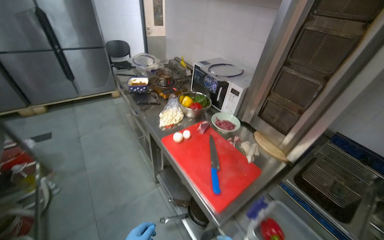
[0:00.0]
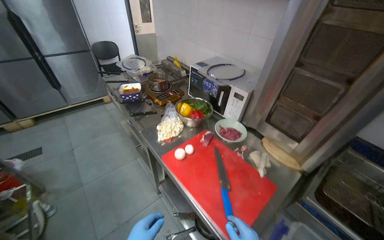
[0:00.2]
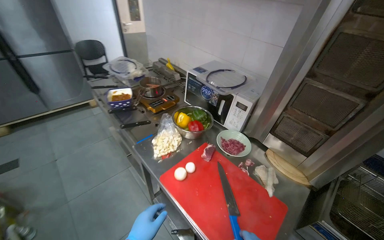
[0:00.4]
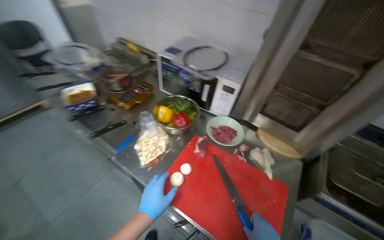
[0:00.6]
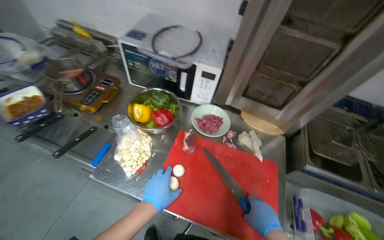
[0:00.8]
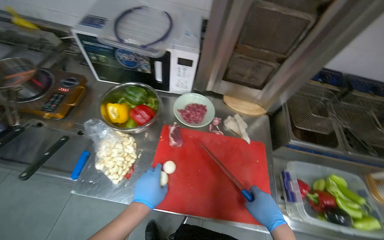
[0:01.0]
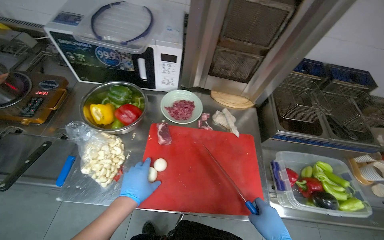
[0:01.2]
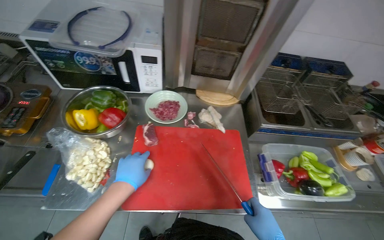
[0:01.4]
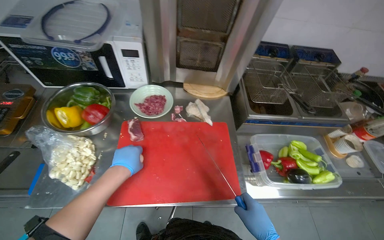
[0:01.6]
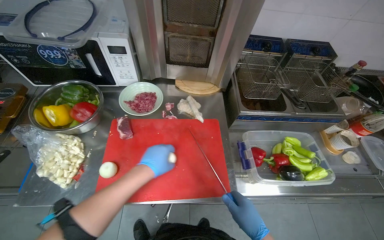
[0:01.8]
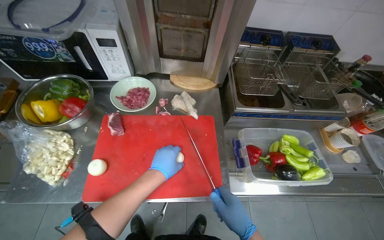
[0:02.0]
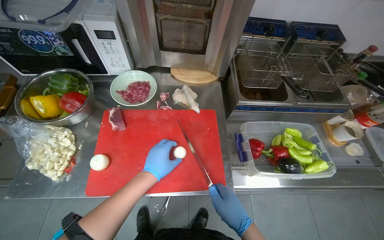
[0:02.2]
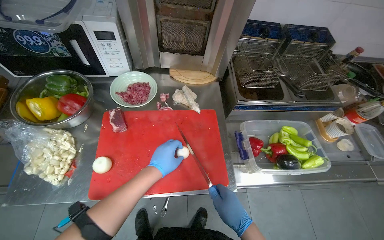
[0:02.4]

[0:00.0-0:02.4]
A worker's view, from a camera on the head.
Job: preparing food.
The whole recording: Stirring meal. The worker stirs the meal.
0:00.0 to 0:01.2: The camera is carried some 50 cm. The head rotates some 50 degrees to the right. The wearer looks roughly 25 degrees further downward.

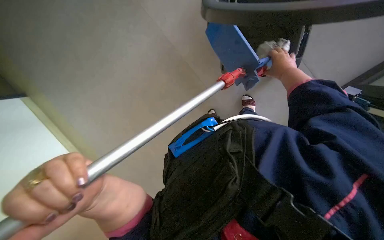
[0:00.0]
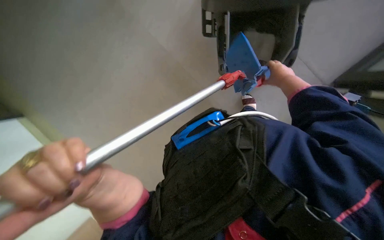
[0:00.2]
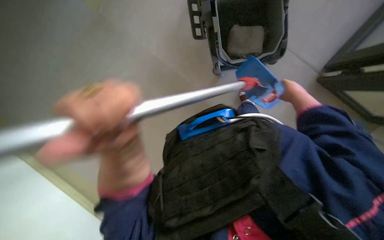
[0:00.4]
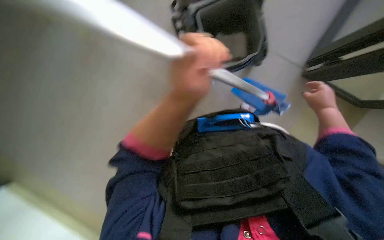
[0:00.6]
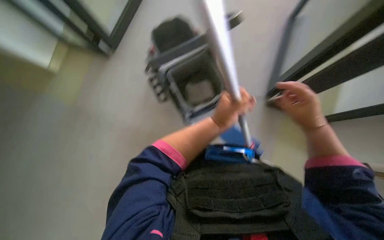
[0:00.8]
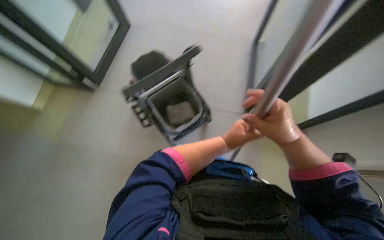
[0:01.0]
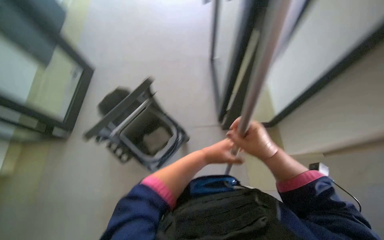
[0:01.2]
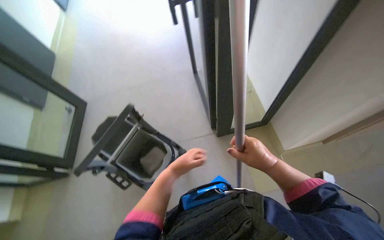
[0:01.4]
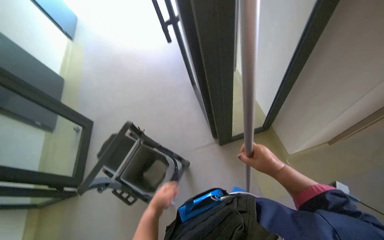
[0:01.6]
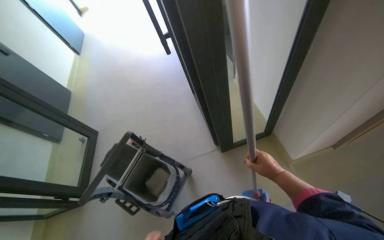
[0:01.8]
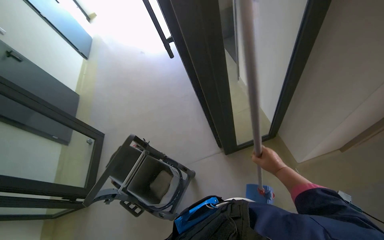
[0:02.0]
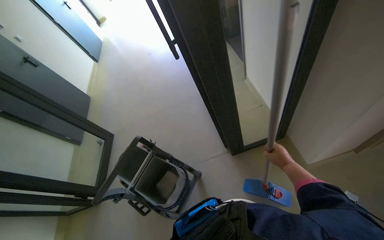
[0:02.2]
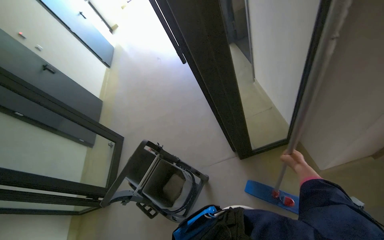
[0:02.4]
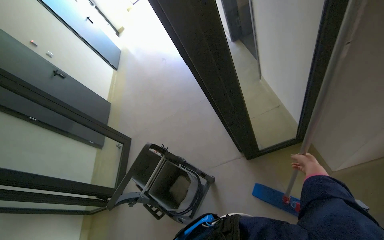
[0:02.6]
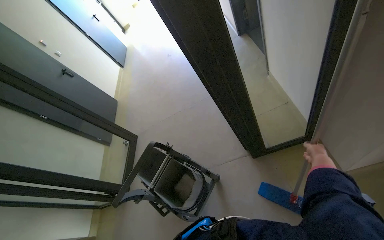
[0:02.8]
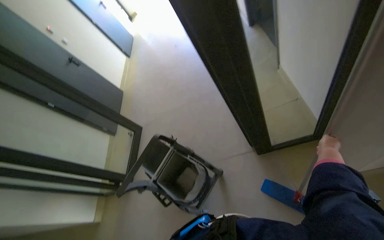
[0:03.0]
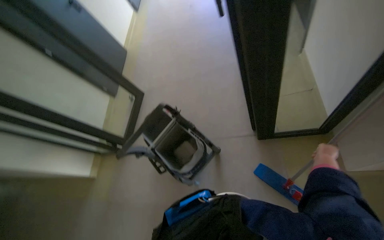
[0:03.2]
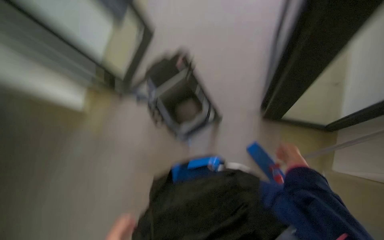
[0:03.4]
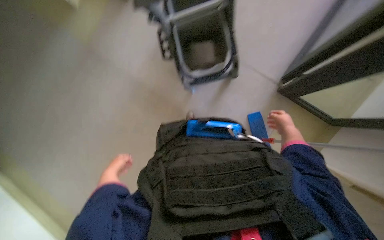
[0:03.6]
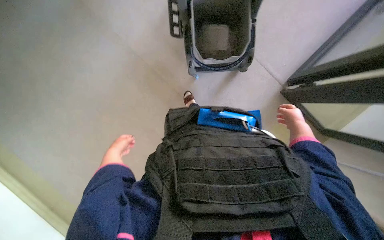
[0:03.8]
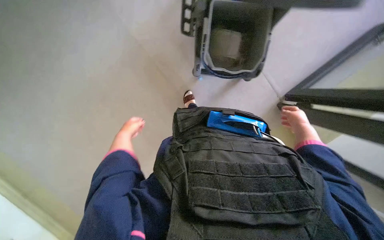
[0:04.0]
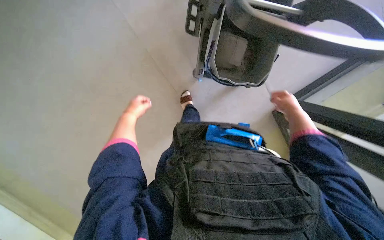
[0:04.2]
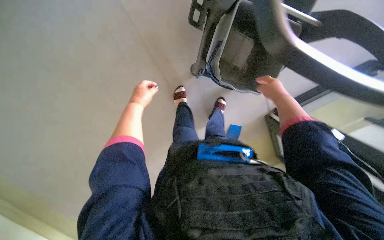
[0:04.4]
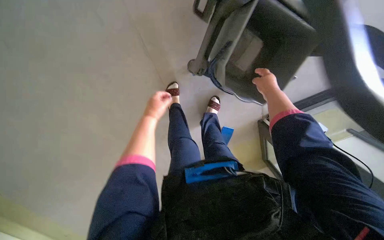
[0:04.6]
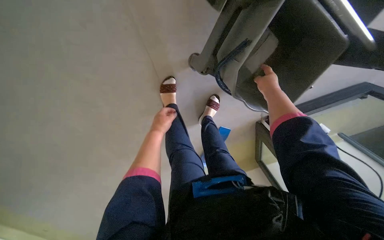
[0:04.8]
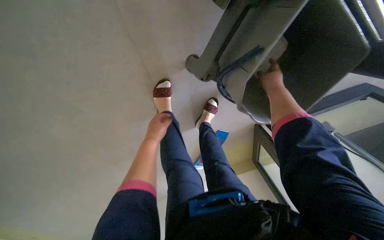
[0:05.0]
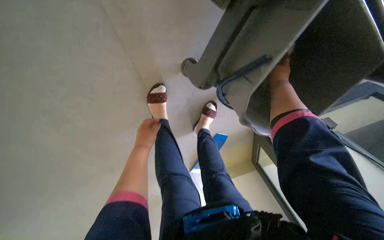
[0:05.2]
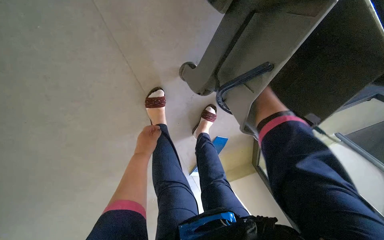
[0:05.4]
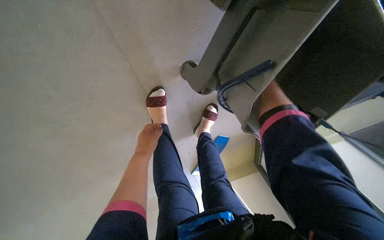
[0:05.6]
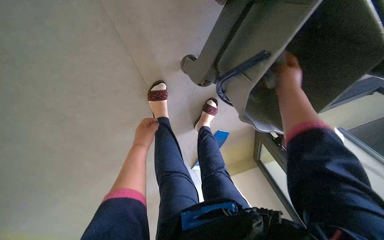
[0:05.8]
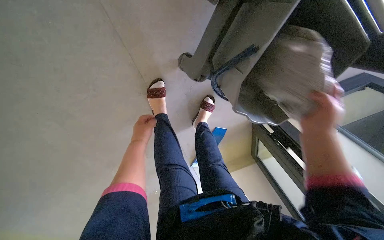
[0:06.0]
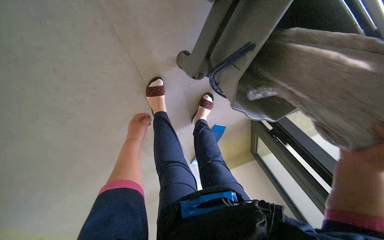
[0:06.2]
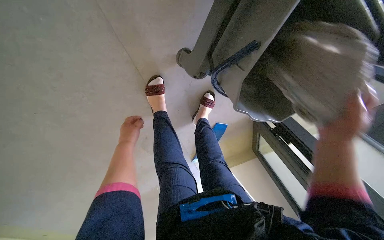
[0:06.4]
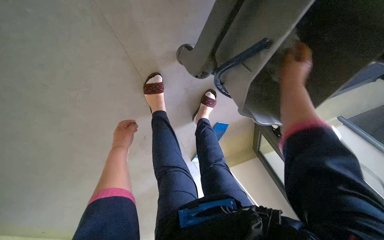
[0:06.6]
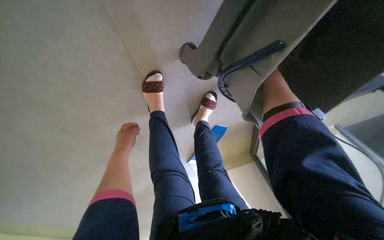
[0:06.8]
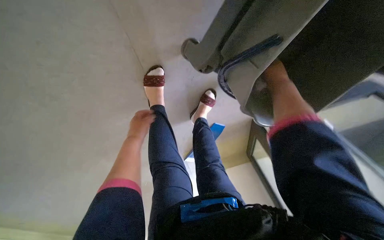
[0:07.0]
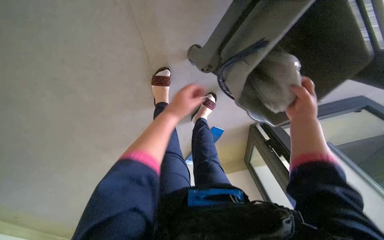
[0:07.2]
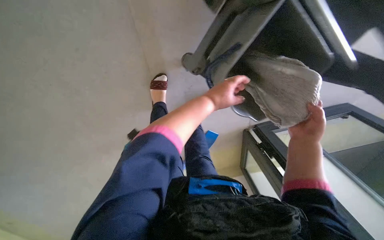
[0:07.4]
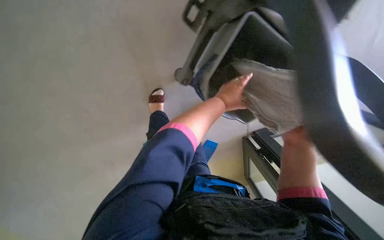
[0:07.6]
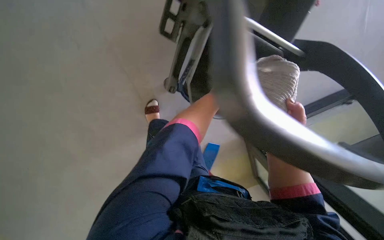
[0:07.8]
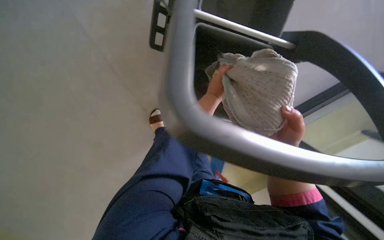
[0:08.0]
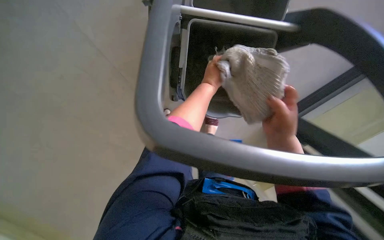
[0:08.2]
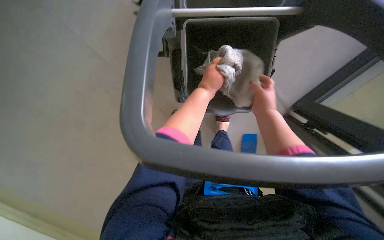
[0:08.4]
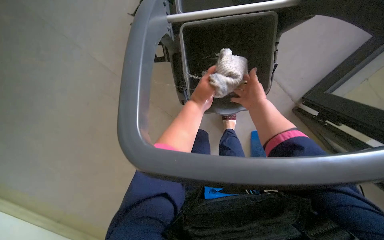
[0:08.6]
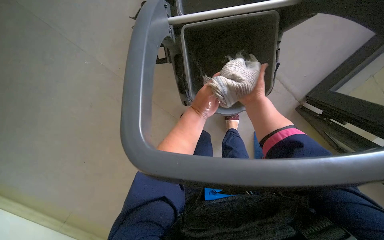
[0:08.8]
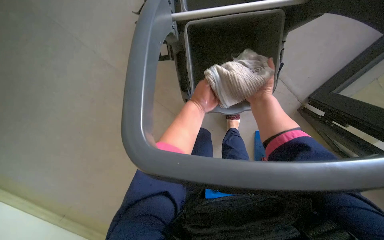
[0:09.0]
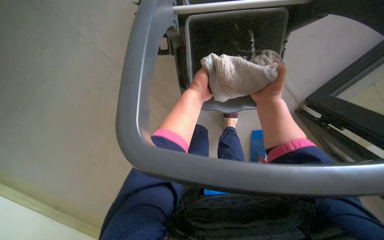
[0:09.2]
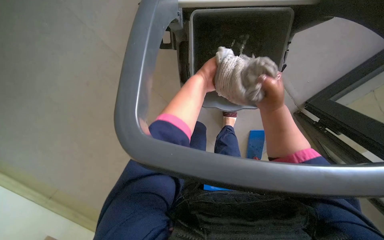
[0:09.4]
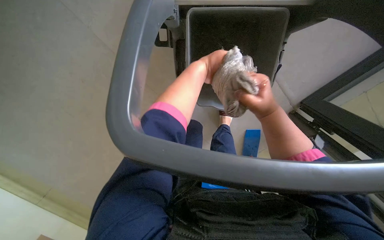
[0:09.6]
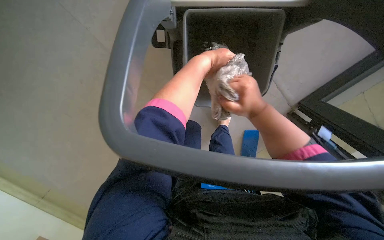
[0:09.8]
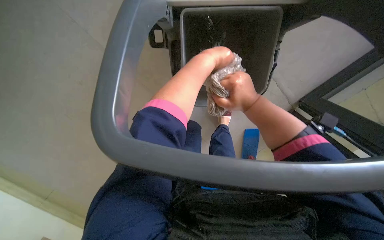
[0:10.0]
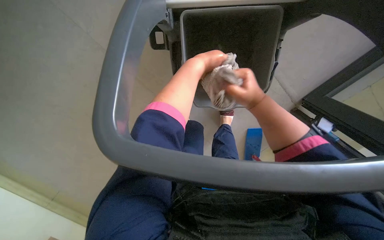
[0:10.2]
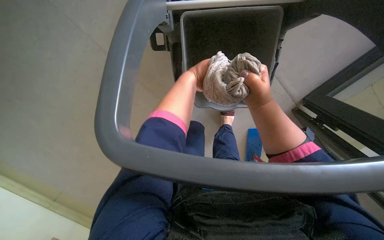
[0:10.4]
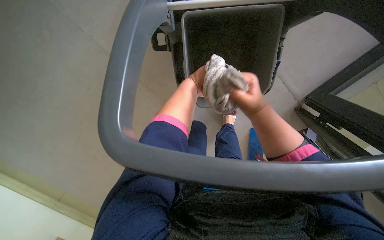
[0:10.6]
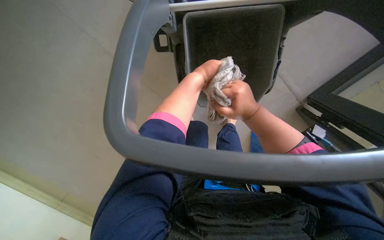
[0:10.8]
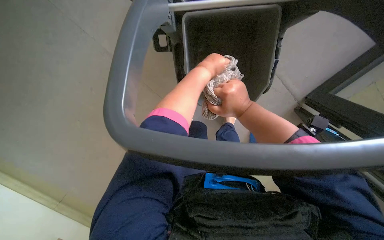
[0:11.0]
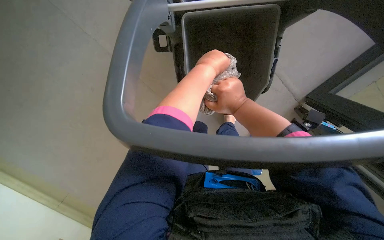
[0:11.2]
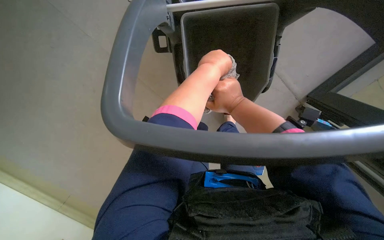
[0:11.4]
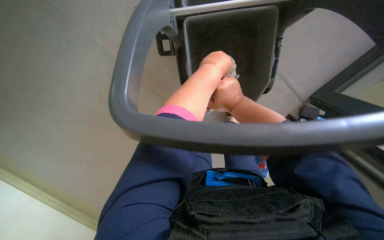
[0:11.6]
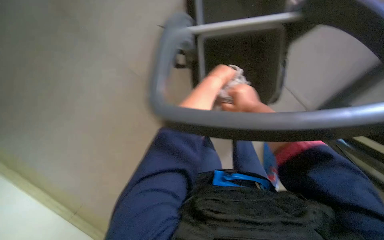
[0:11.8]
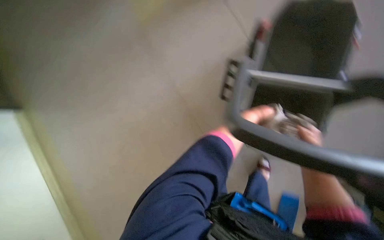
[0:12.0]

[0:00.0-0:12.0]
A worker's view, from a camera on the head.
Job: preparing cleaning supplies.
The whole recording: Preparing mop for cleaning. The worker detaches and wrings the mop head, then attaches a new one to the handle.
0:00.0 to 0:01.6: The camera pitches upward, by roughly 15 degrees.
0:01.6 to 0:03.0: The camera is aimed roughly 15 degrees further to the left. The right hand is displaced to the right, farther from the camera and up the picture by roughly 30 cm.
0:03.0 to 0:04.4: The view tips downward by approximately 55 degrees. The scene turns about 65 degrees clockwise in the picture.
0:06.0 to 0:07.6: The view tips upward by about 15 degrees. The left hand heads to the right, covering some 30 cm; the right hand swings up and down the picture, some 30 cm each way, with 2 reversals.
0:07.6 to 0:09.0: The right hand is displaced up the picture and to the left by some 10 cm.
0:09.0 to 0:10.4: The right hand travels nearer to the camera by approximately 10 cm.
0:10.4 to 0:12.0: The right hand goes roughly 30 cm to the right, farther from the camera and down the picture, while the left hand travels to the right and down the picture by about 20 cm.

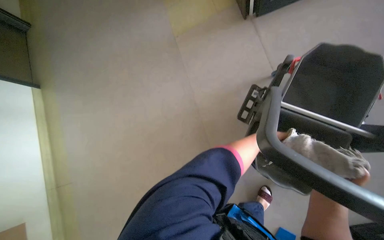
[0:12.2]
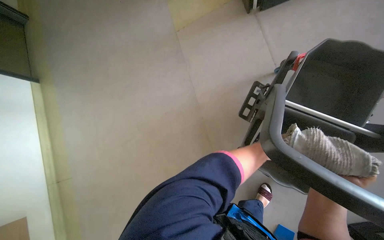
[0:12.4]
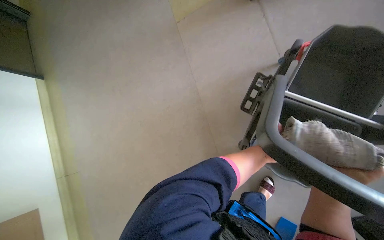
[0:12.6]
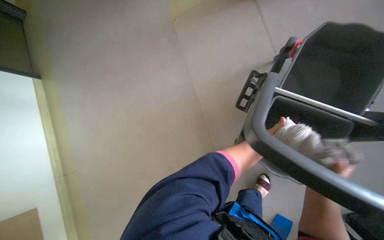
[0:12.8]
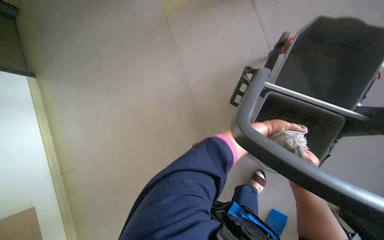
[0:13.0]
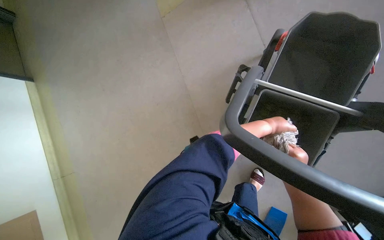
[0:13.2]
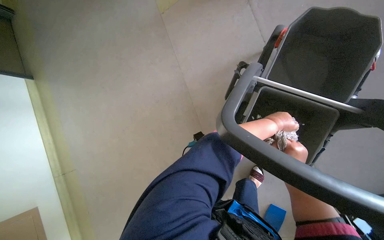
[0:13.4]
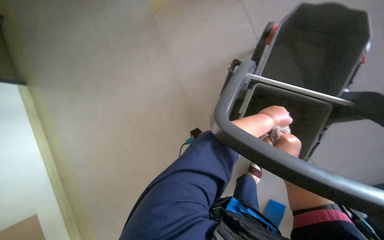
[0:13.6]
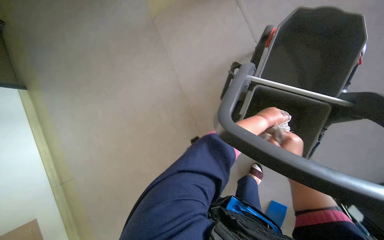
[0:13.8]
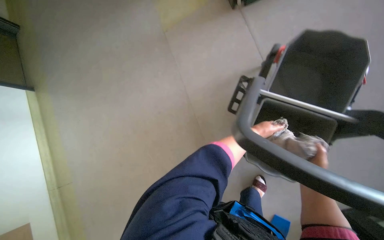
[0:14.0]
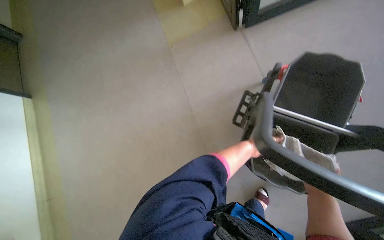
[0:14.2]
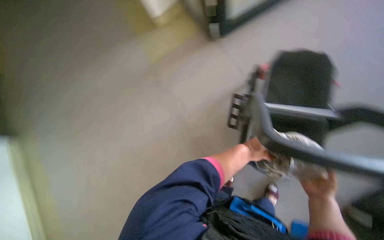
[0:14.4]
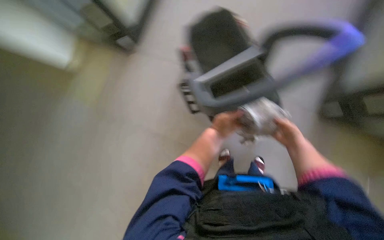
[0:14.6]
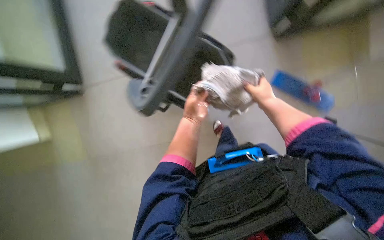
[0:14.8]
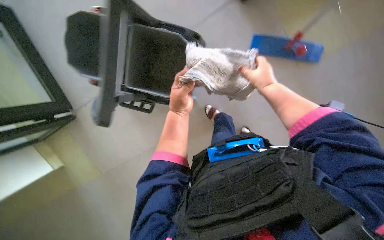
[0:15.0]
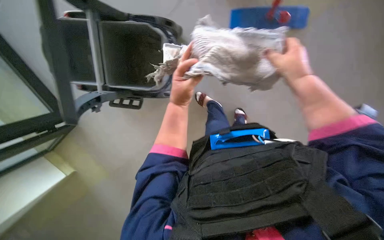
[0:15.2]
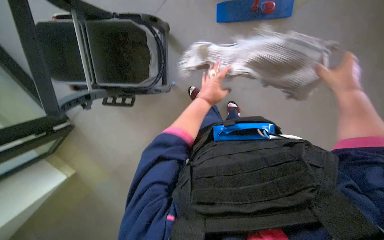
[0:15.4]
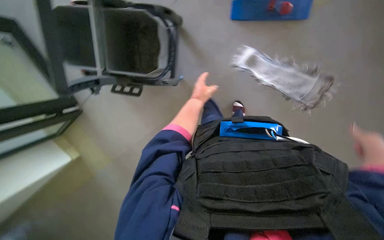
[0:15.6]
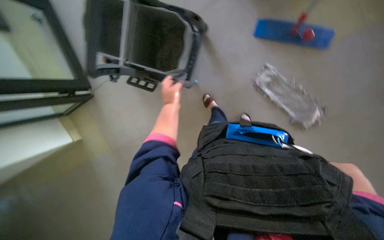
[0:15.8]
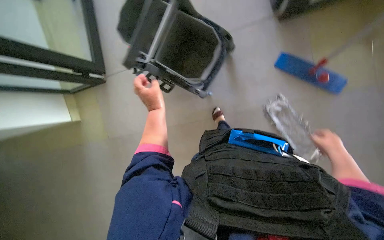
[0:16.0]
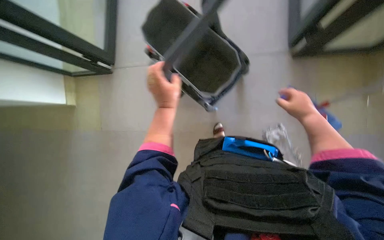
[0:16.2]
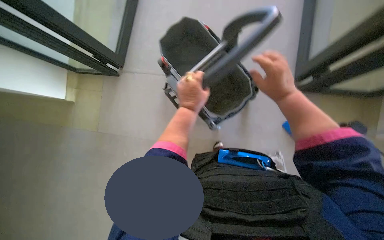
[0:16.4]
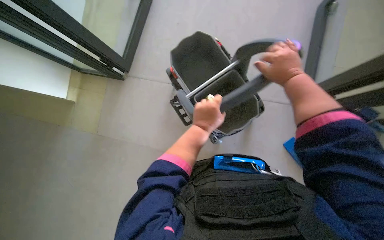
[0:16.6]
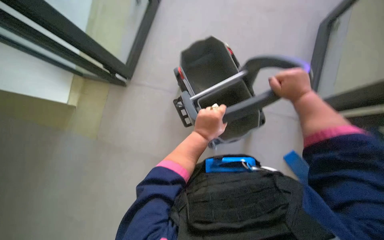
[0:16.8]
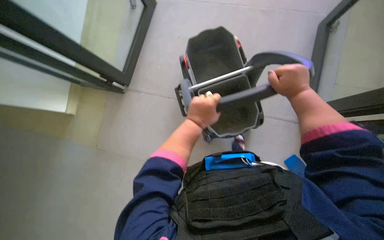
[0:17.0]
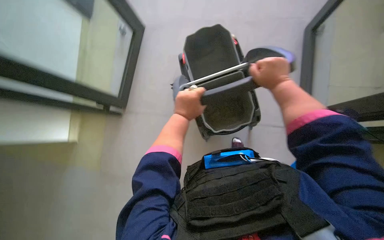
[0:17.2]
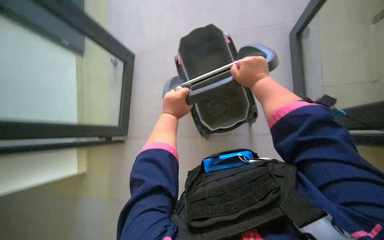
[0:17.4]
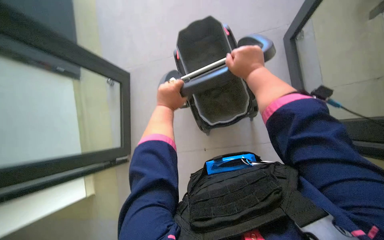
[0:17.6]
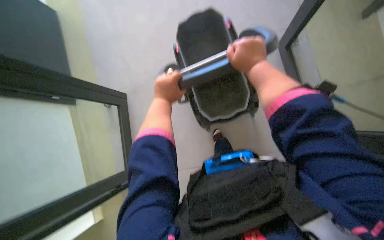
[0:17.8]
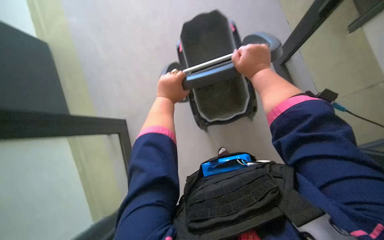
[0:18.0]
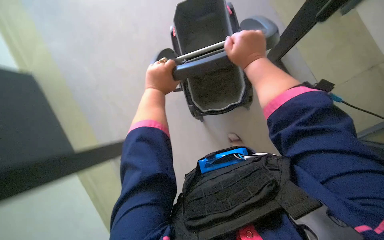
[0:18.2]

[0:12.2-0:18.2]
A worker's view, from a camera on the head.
Job: preparing cleaning supplies.
The whole recording: Preparing mop for cleaning. The worker detaches and wrings the mop head, then attaches a new one to the handle.
0:12.2 to 0:13.8: The left hand heads nearer to the camera, covering roughly 40 cm.
0:13.8 to 0:15.2: The wearer looks approximately 70 degrees further to the right.
0:15.2 to 0:16.6: The wearer looks roughly 20 degrees further upward. Everything in view rotates roughly 40 degrees clockwise. The right hand travels to the right and back again, some 15 cm each way. The left hand swings left and right, approximately 15 cm each way, with 2 reversals.
0:16.6 to 0:18.2: The left hand travels up the picture and to the left by about 15 cm.
